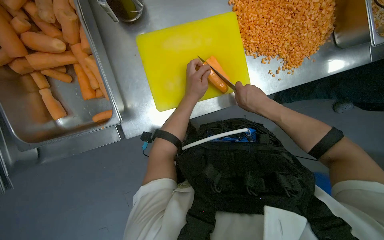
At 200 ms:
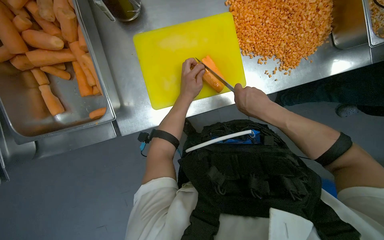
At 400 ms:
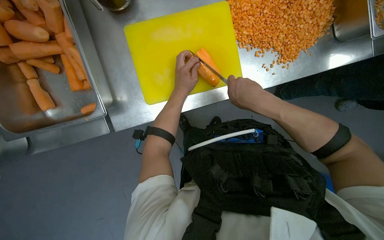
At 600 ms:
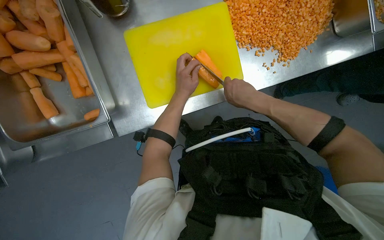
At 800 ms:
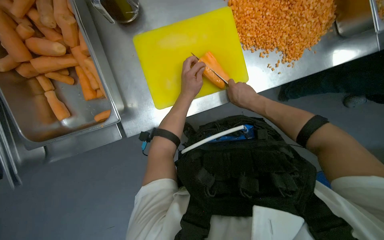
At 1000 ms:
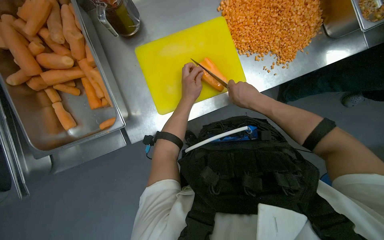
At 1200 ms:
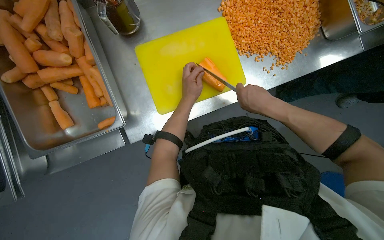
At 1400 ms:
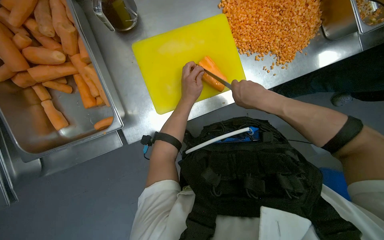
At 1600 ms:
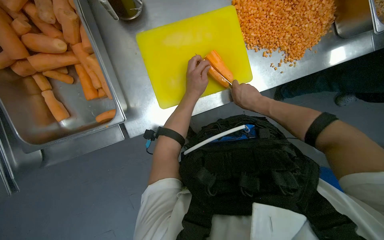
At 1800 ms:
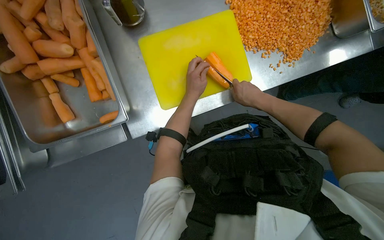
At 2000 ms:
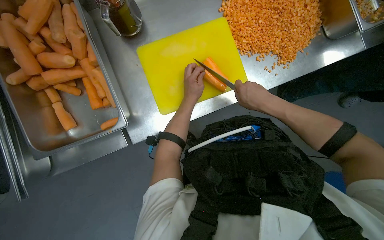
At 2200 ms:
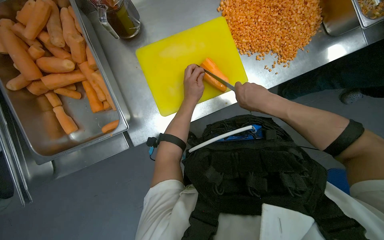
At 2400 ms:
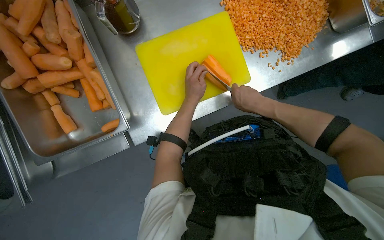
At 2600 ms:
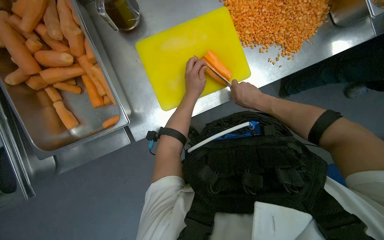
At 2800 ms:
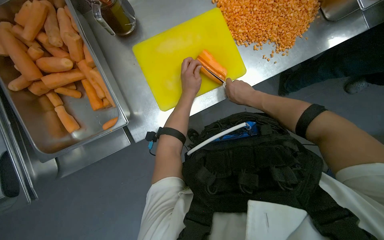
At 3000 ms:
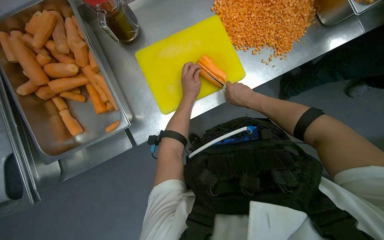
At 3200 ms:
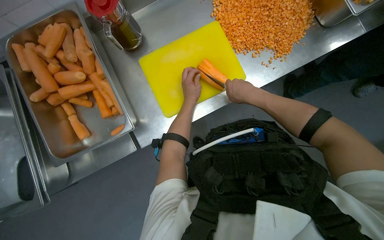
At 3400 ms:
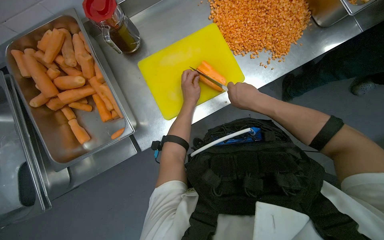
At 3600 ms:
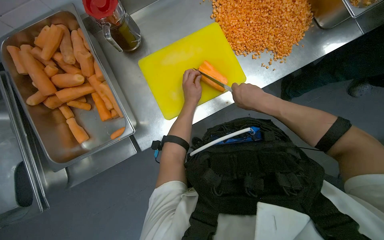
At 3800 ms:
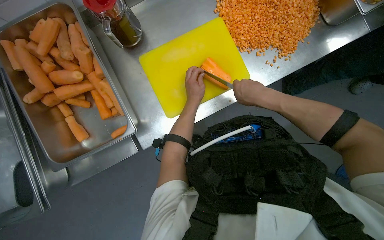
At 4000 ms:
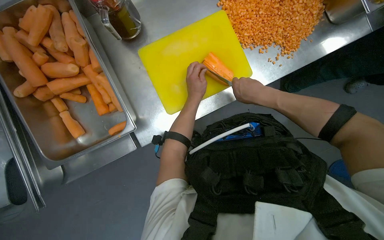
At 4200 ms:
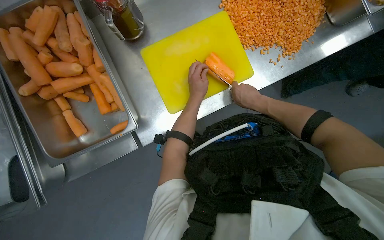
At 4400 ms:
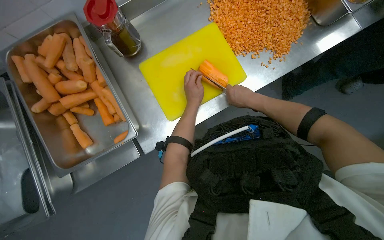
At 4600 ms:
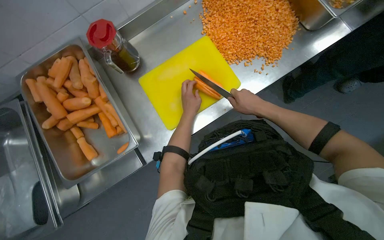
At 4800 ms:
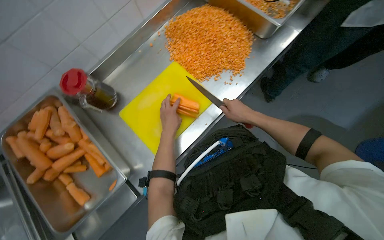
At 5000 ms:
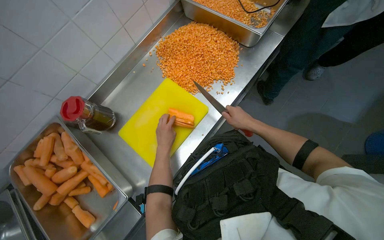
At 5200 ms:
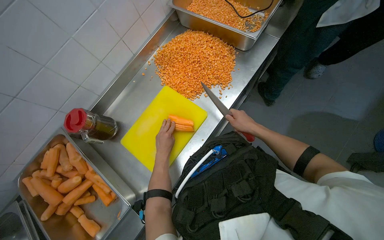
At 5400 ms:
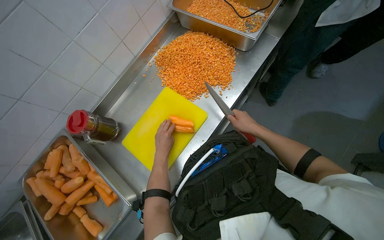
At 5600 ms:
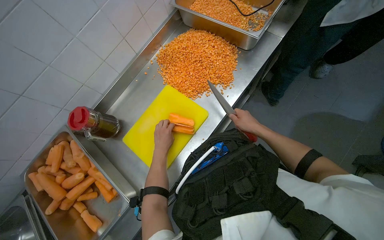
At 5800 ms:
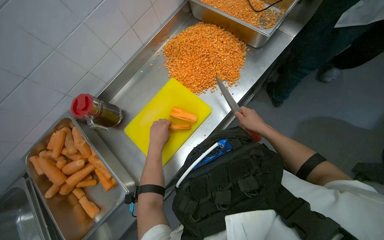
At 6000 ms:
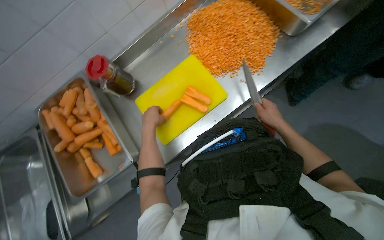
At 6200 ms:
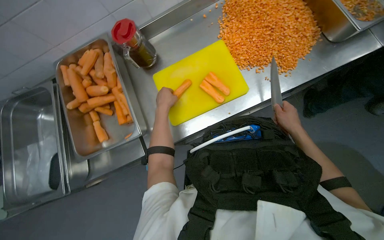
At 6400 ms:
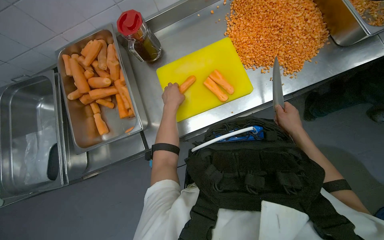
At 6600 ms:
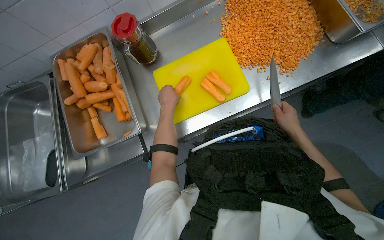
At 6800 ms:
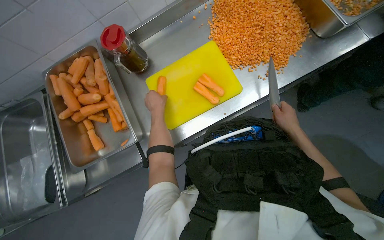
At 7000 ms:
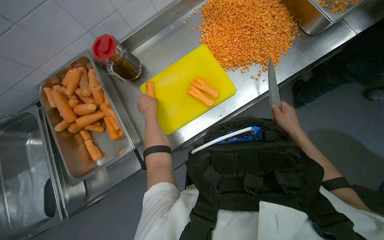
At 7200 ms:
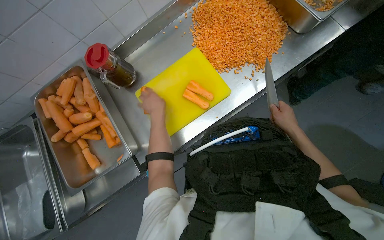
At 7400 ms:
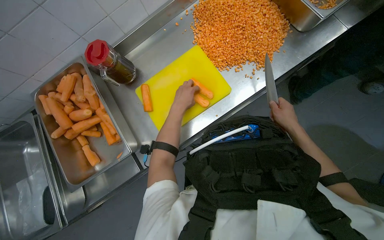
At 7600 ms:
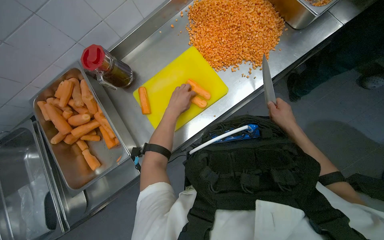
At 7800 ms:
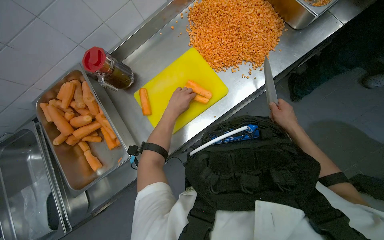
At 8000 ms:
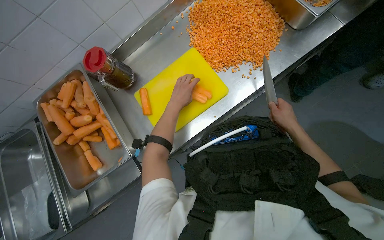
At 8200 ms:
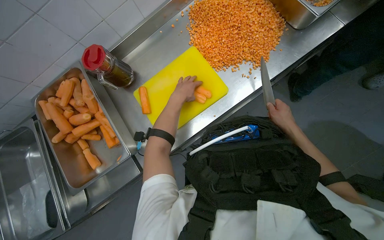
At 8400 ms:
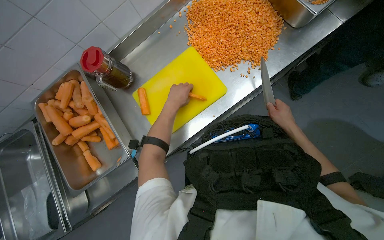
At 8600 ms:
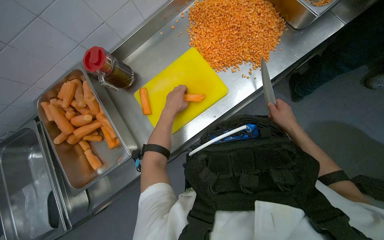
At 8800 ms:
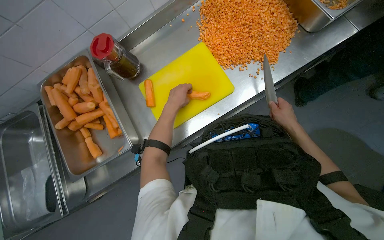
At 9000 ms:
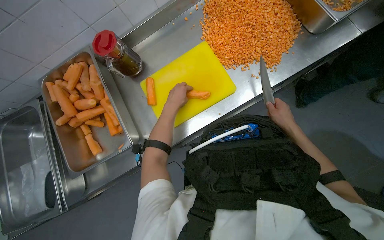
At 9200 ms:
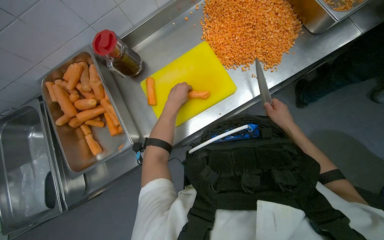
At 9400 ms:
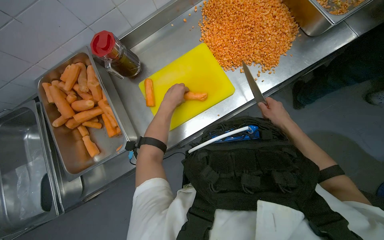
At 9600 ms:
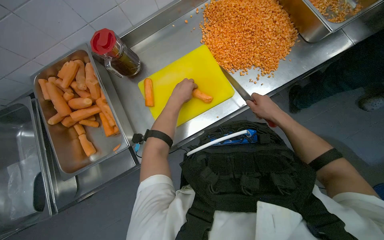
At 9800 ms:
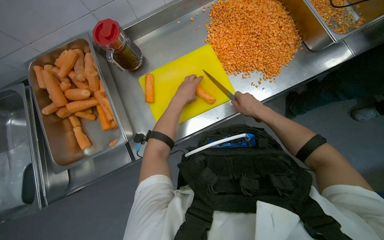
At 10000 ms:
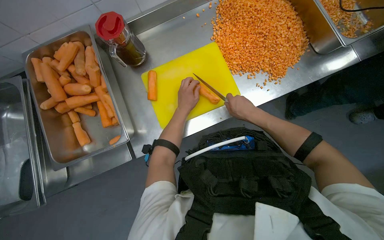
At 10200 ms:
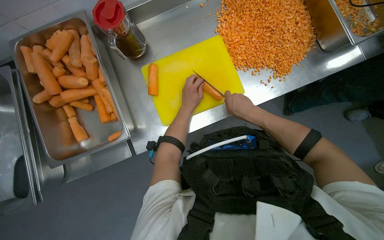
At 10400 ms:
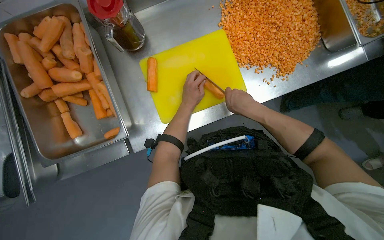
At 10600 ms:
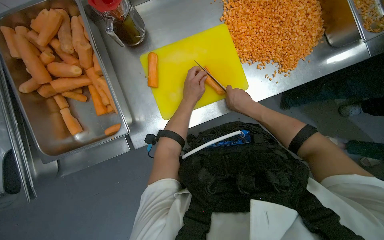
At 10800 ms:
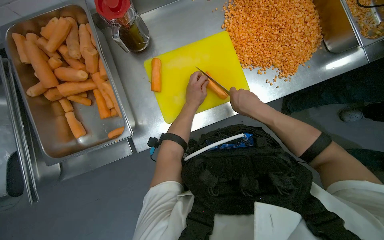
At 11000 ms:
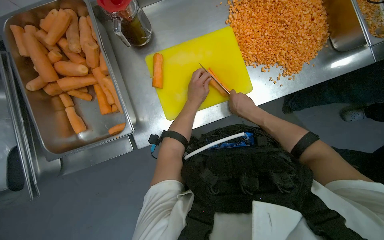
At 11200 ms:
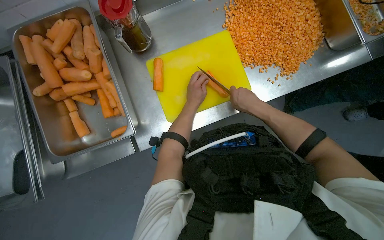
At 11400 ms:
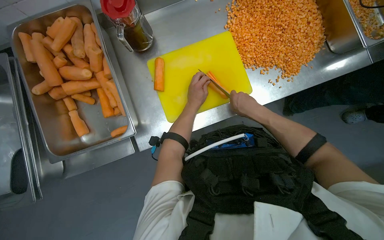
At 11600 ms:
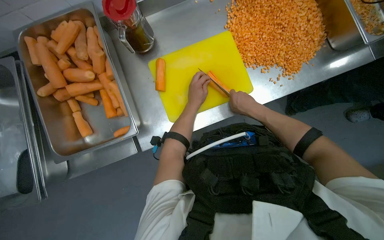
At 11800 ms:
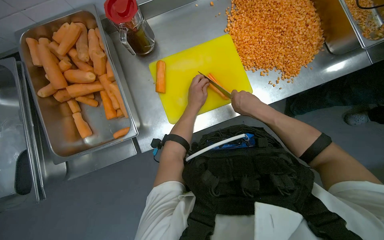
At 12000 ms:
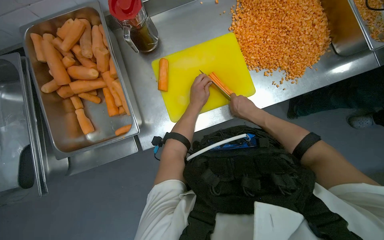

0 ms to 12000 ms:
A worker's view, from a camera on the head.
Job: preparing food.
The whole recording: Dicing carrots on cutting board. The worker dices carrots on a yellow cutting board and scrapes them into a metal tray.
0 ms to 1600 ms: The right hand goes nearer and farther, roughly 10 cm each way, reversing 3 times.
6000 ms to 7600 ms: The left hand travels to the right by approximately 10 cm.
7600 ms to 9000 ms: The hands are busy where they are.
9000 ms to 10400 ms: The right hand goes approximately 25 cm to the left and up the picture.
10400 ms to 12000 ms: The hands are busy where they are.

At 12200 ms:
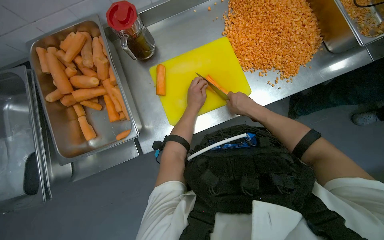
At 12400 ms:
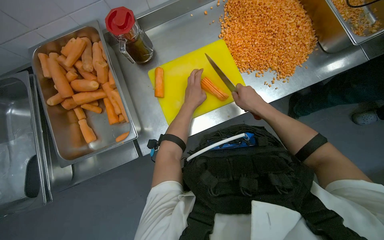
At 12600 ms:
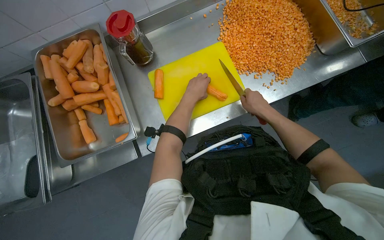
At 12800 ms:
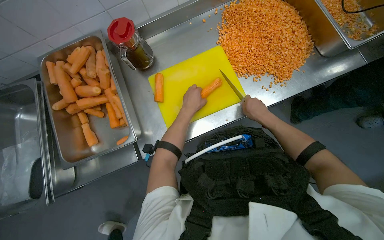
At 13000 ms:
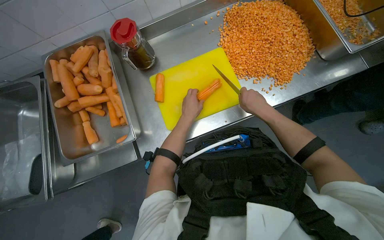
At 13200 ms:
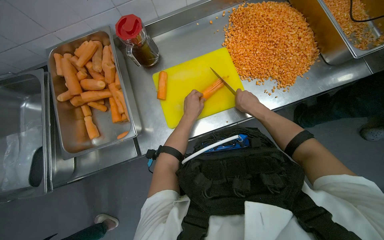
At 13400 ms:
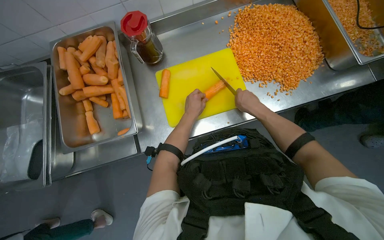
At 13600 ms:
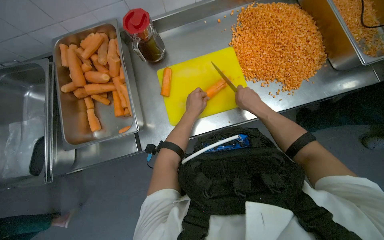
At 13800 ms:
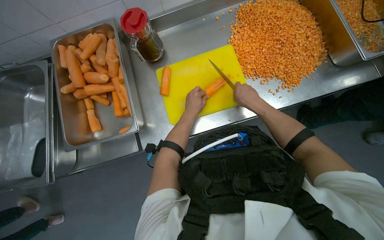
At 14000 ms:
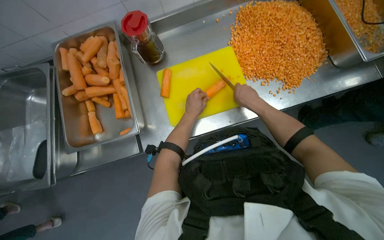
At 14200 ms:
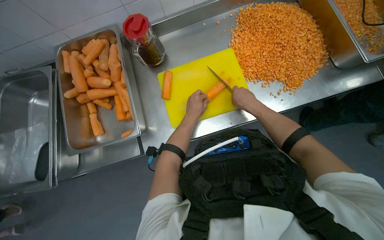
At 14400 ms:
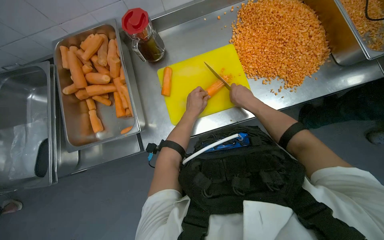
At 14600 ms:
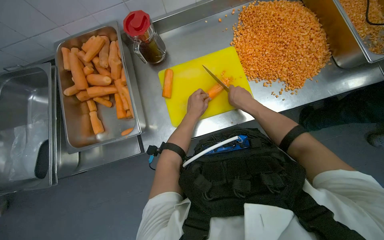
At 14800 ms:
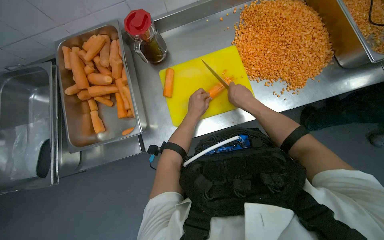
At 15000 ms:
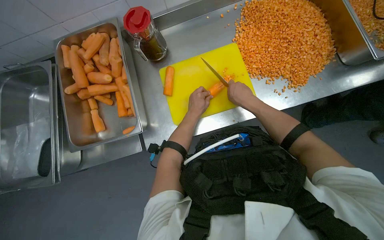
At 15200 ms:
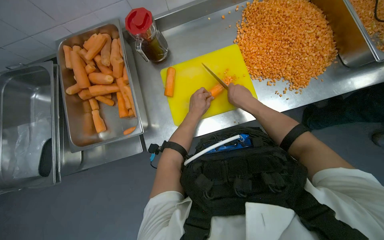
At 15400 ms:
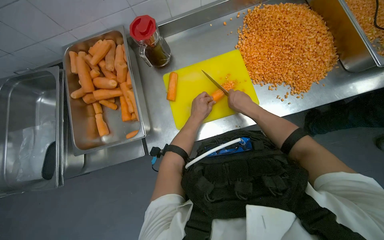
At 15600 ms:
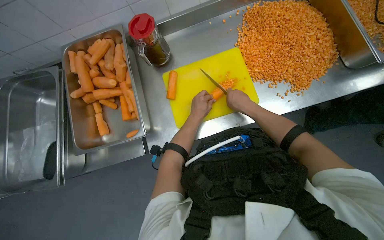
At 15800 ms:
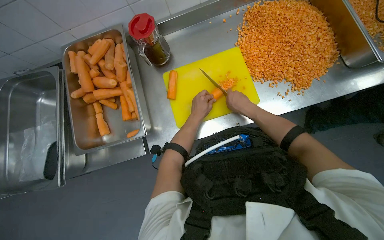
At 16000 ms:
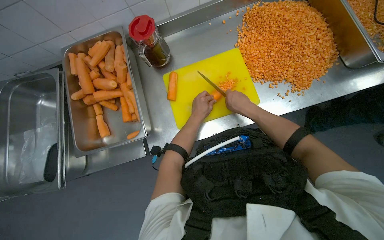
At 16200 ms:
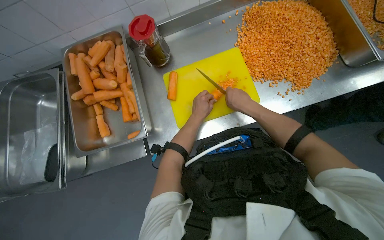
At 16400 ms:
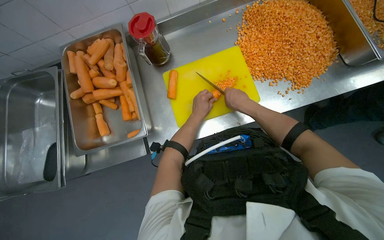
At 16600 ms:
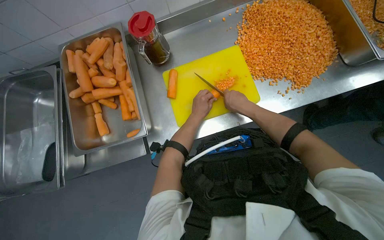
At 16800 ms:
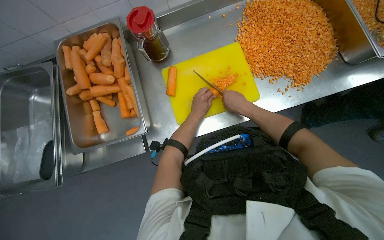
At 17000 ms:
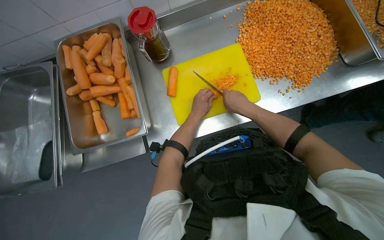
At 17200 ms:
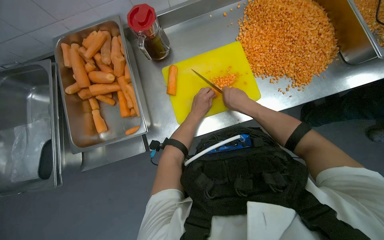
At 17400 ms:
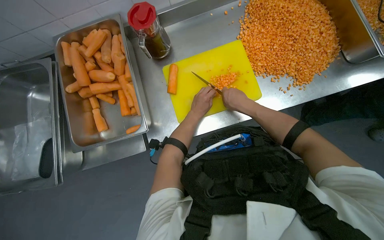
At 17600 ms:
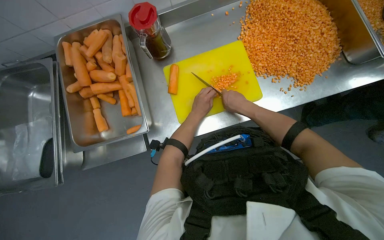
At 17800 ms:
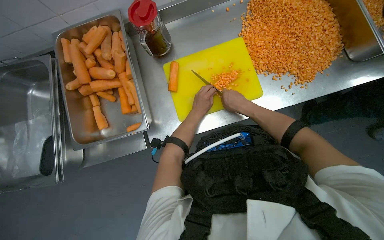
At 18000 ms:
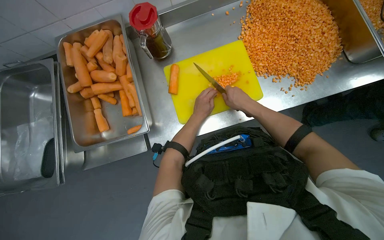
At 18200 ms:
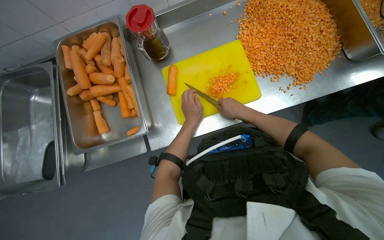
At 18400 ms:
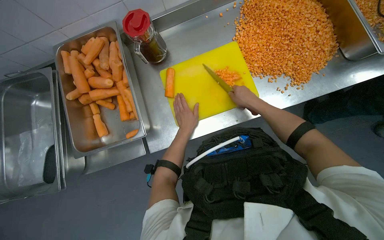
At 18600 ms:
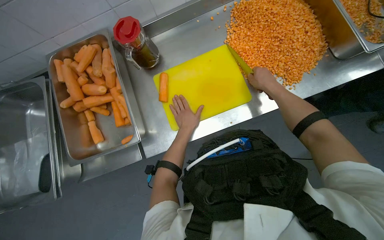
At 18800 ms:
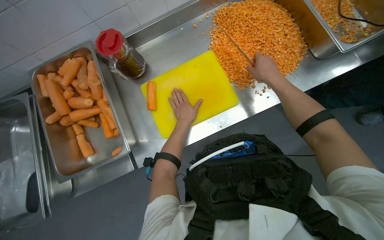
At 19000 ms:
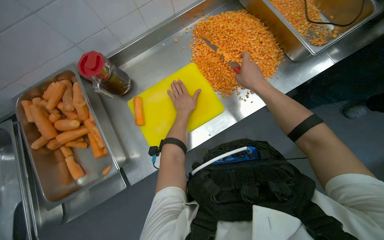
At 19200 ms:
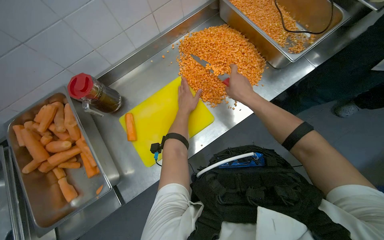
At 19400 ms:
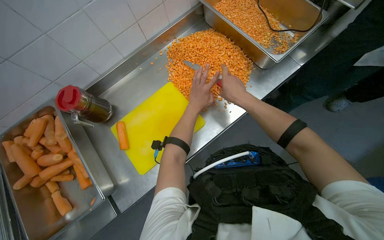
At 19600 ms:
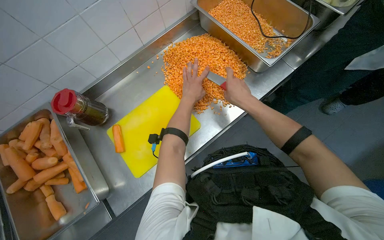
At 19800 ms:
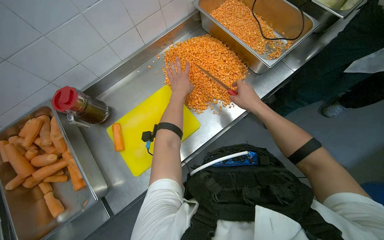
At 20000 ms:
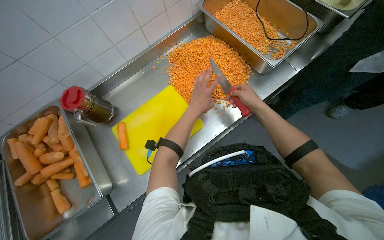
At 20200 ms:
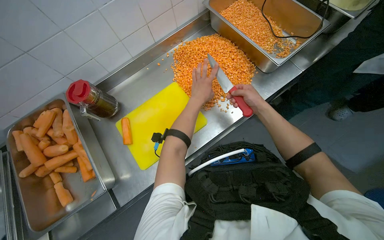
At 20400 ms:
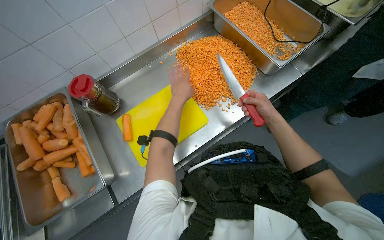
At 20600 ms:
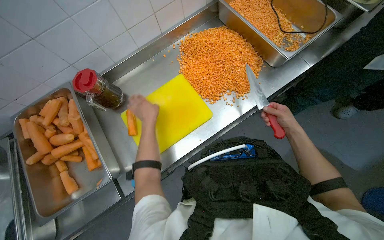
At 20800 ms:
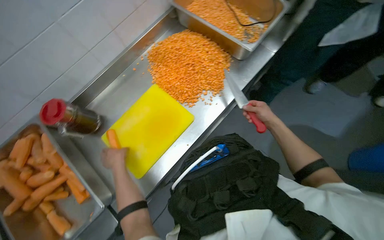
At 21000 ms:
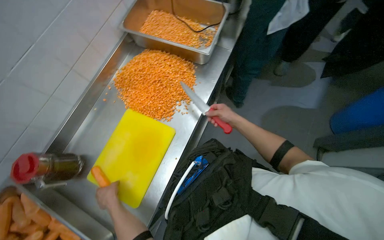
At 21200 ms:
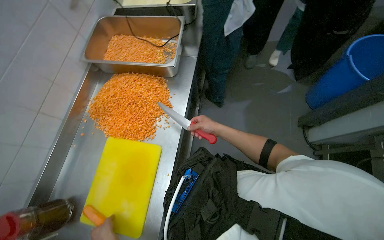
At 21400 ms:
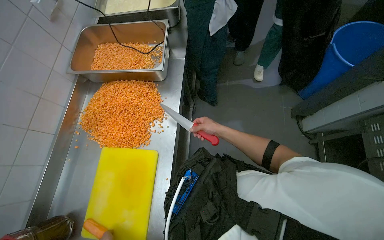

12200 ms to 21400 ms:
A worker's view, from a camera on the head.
Job: preparing food.
The whole recording: Dicing carrots on cutting board. The worker dices carrots on a yellow cutting board and scrapes them into a metal tray.
12200 ms to 18400 ms: The hands are busy where they are.
18400 ms to 19800 ms: The left hand travels up the picture by about 35 cm.
19800 ms to 21400 ms: The wearer looks roughly 50 degrees further to the right.
